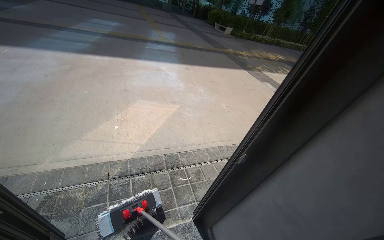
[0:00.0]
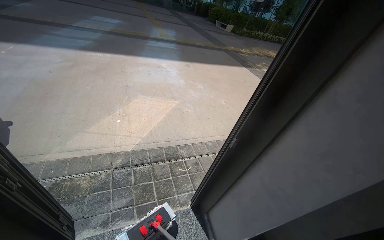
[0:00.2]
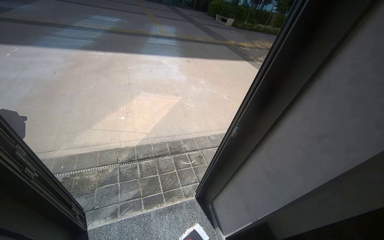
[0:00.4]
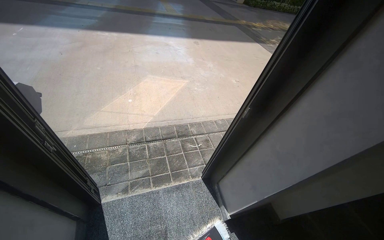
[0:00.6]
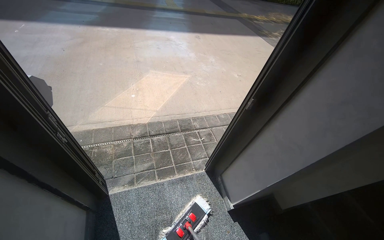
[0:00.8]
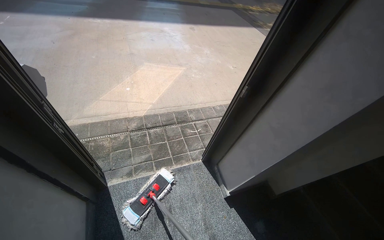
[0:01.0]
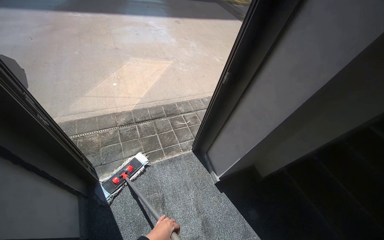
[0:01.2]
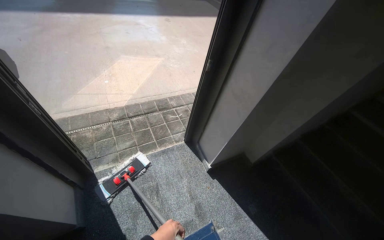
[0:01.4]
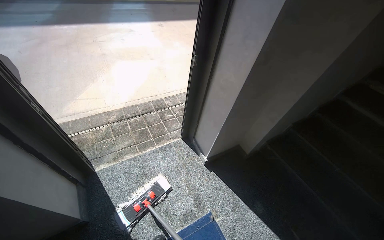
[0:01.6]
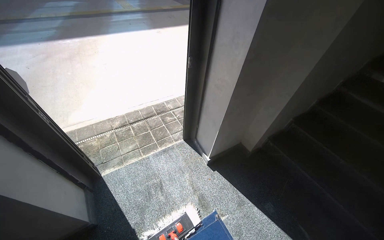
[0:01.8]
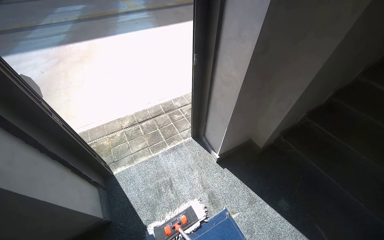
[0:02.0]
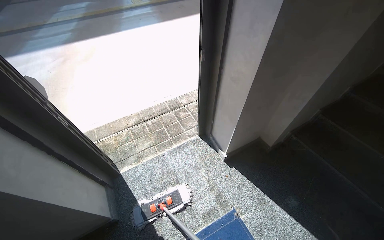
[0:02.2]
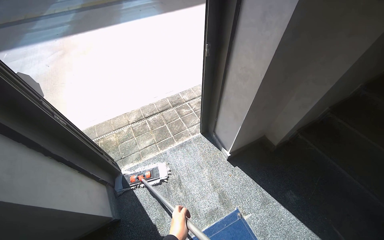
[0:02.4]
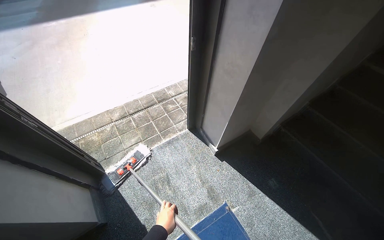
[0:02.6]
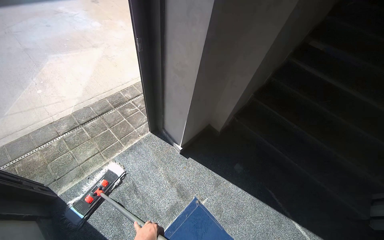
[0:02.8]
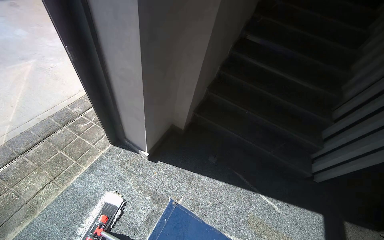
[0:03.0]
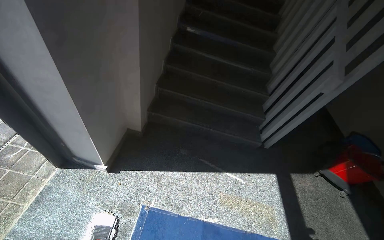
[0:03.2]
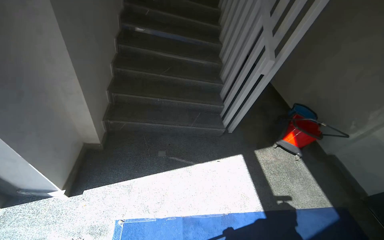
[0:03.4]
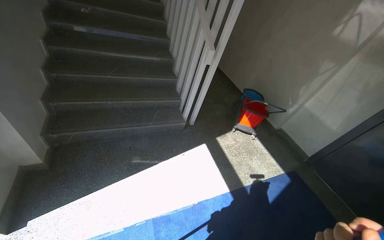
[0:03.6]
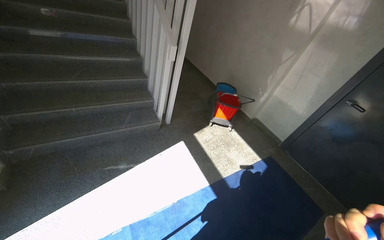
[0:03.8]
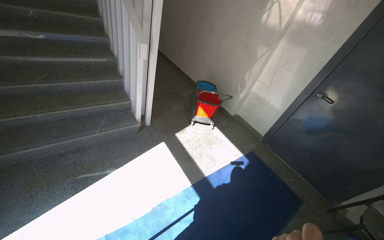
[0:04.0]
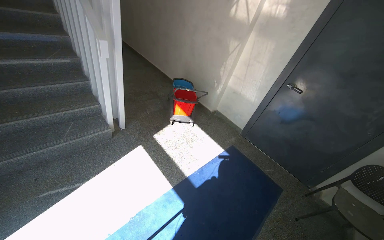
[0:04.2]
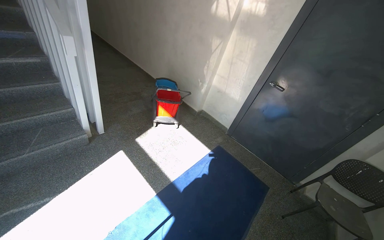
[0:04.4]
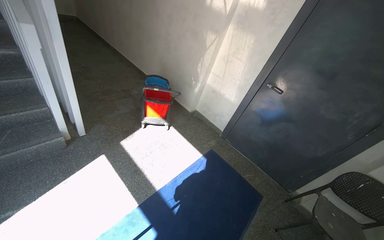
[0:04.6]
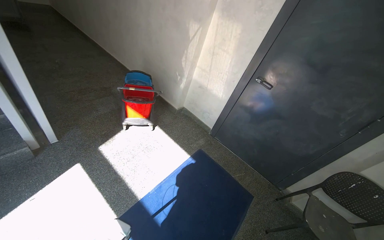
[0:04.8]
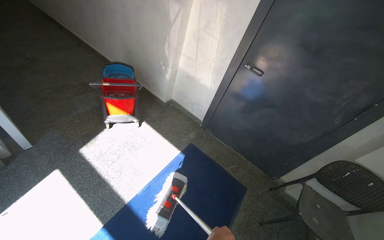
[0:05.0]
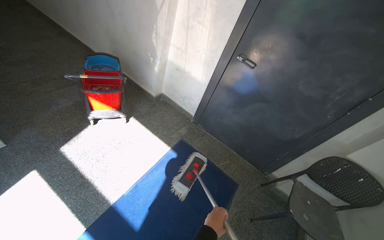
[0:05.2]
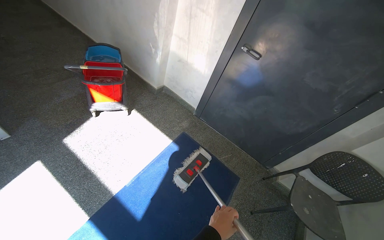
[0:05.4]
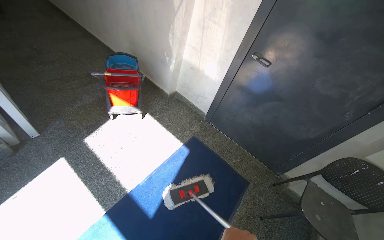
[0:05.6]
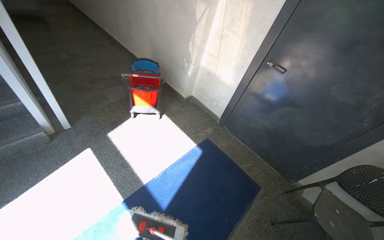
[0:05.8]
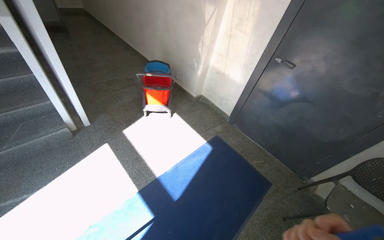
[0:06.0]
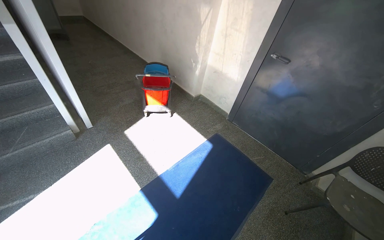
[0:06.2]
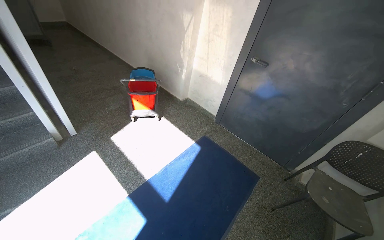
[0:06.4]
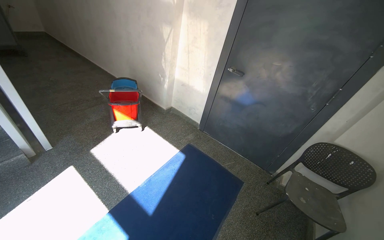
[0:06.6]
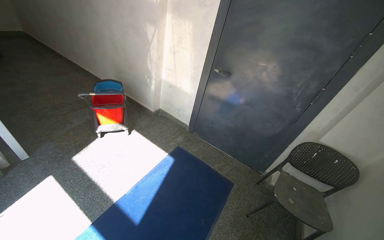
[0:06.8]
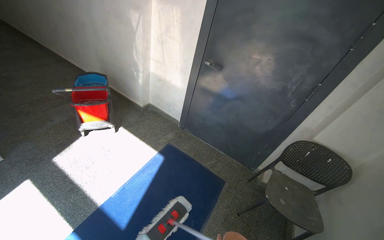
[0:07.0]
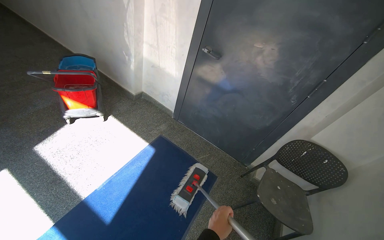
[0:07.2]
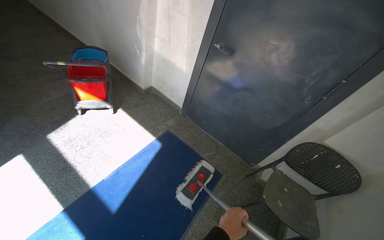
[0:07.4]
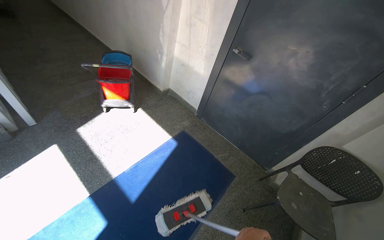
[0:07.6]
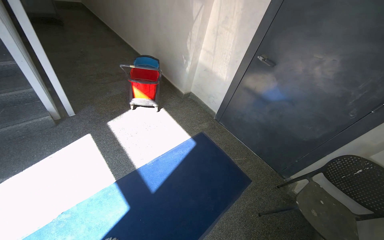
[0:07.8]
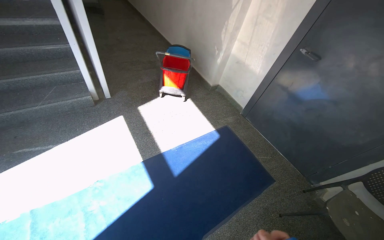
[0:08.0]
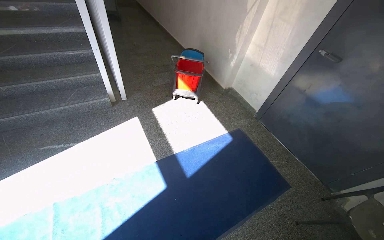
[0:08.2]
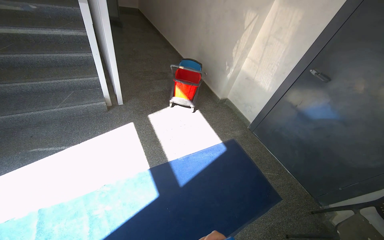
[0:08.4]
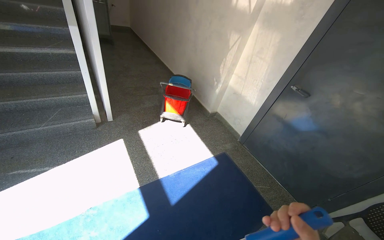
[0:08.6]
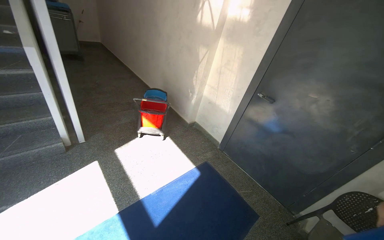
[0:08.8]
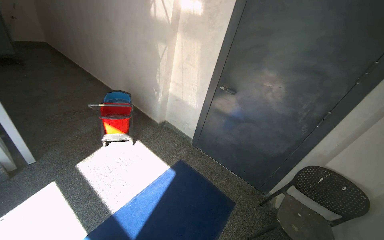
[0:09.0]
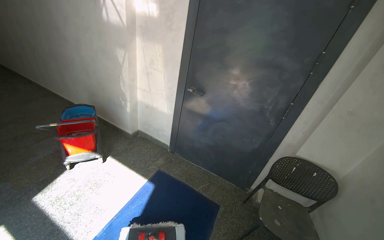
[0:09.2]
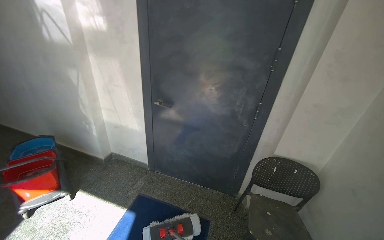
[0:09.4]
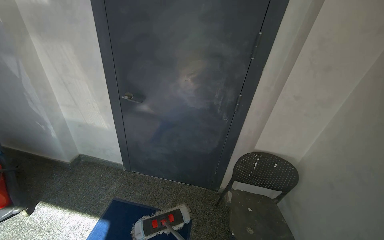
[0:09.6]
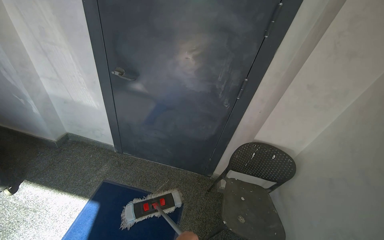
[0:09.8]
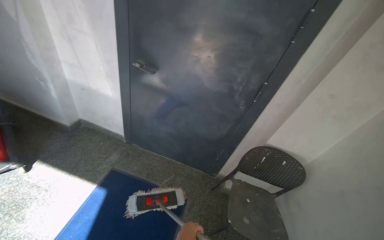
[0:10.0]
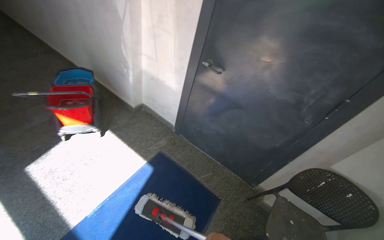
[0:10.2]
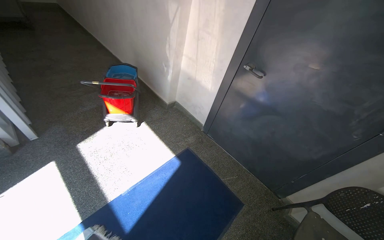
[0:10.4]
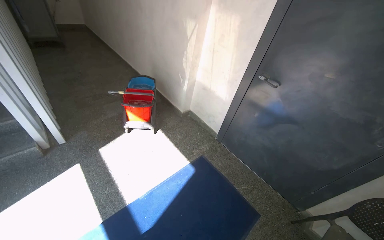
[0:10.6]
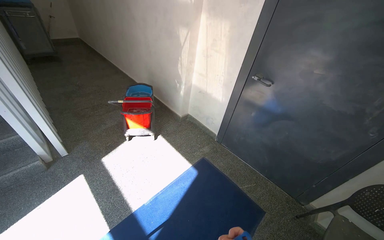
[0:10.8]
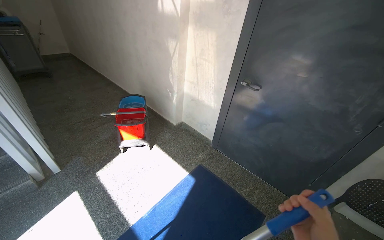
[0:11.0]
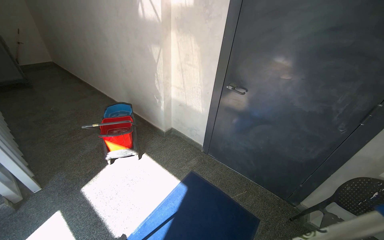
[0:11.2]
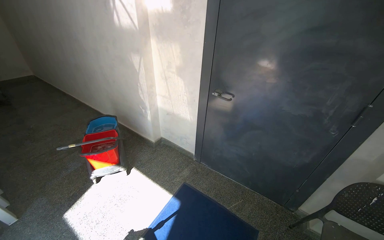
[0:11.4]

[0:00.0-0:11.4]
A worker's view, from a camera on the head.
Job: mopping floor.
The whole recording: Mopping building floor. The worker mops the floor in the building entrance area.
0:00.0 to 0:01.4: The camera is carried about 40 cm. The wearer looks about 10 degrees further downward.
0:02.8 to 0:04.2: The wearer moves about 80 cm. The wearer looks roughly 85 degrees further to the right.
0:04.2 to 0:05.6: The head travels approximately 70 cm.
0:07.2 to 0:08.6: The wearer's head swings some 25 degrees to the left.
0:08.6 to 0:10.0: The head travels roughly 70 cm. The wearer's head swings roughly 45 degrees to the right.
0:10.0 to 0:11.4: The camera sweeps to the left, by roughly 20 degrees.

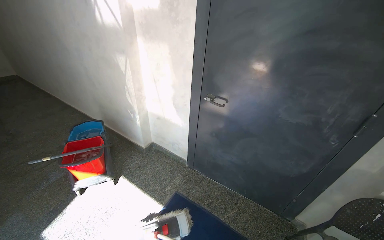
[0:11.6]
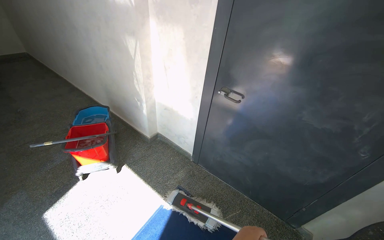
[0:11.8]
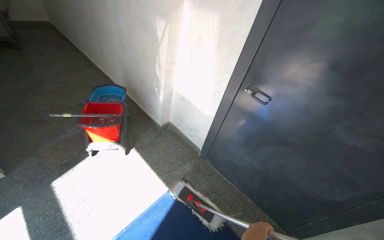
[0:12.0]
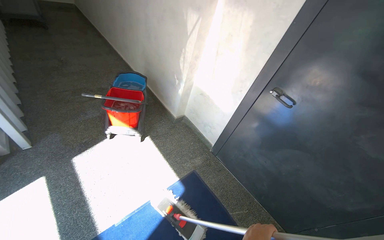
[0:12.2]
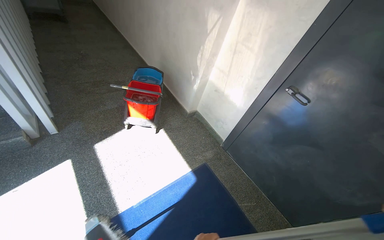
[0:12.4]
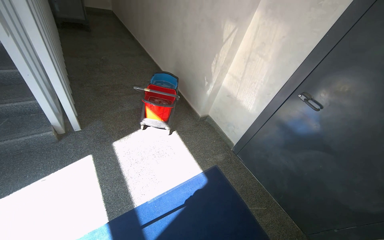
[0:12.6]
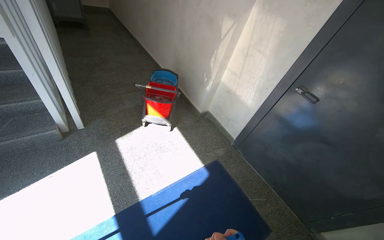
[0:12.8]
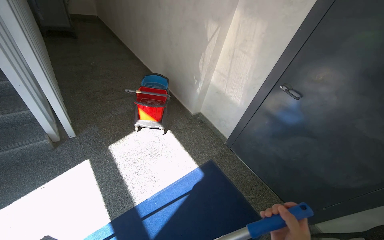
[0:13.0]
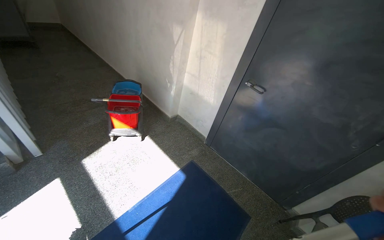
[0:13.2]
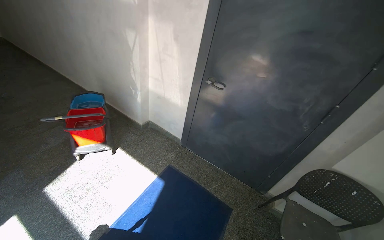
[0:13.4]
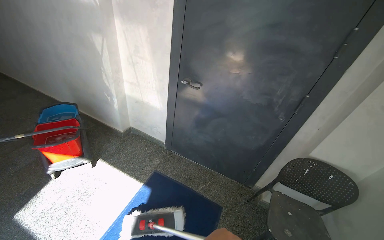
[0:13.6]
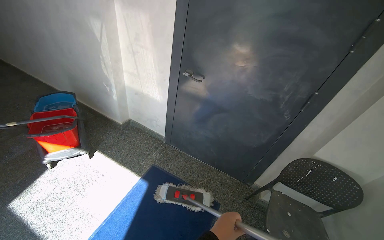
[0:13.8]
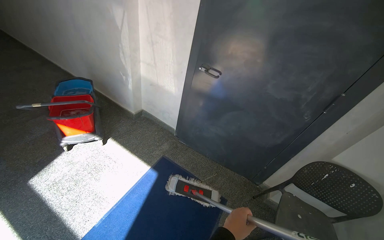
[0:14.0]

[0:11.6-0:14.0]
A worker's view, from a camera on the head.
Job: mopping floor.
The whole recording: Mopping building floor. The worker mops the floor in the building entrance area.
0:11.6 to 0:12.8: The camera is carried to the left, some 40 cm.
0:12.8 to 0:14.0: The head turns to the right by some 25 degrees.

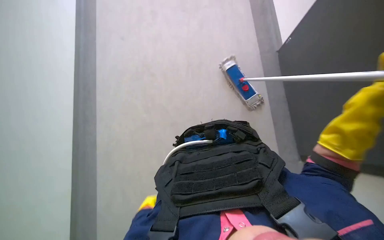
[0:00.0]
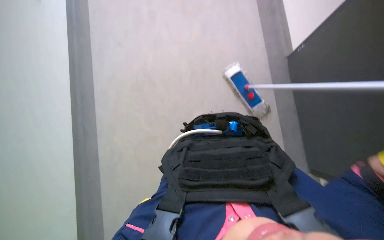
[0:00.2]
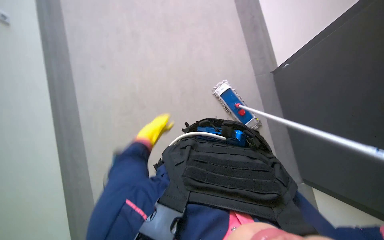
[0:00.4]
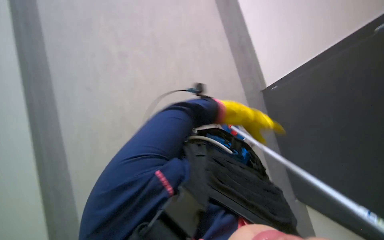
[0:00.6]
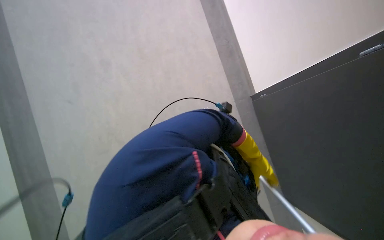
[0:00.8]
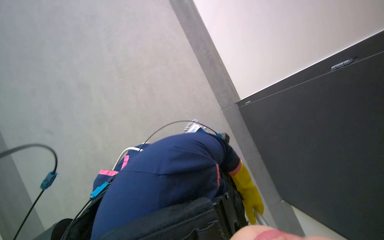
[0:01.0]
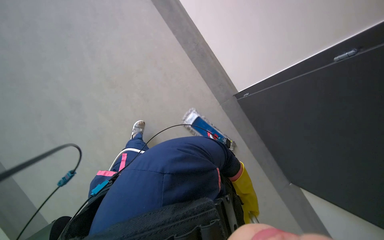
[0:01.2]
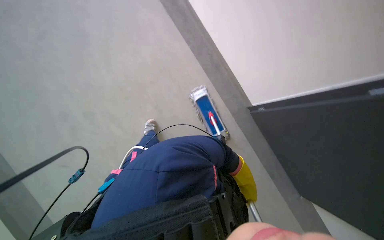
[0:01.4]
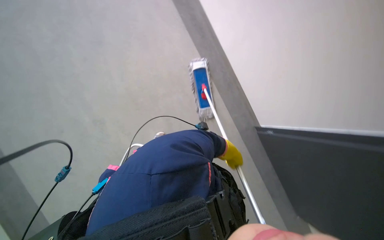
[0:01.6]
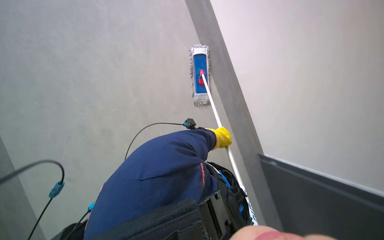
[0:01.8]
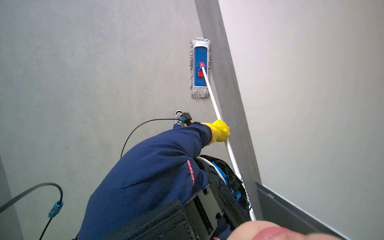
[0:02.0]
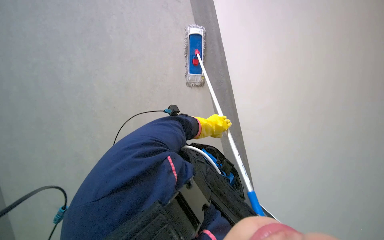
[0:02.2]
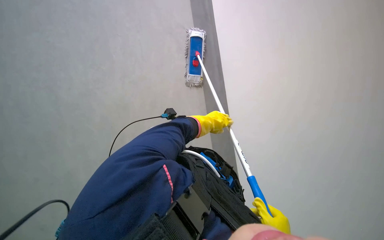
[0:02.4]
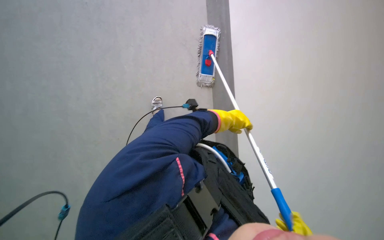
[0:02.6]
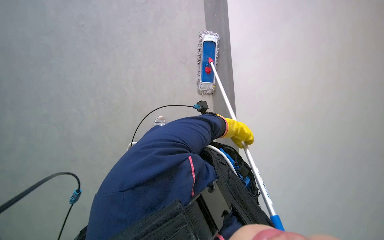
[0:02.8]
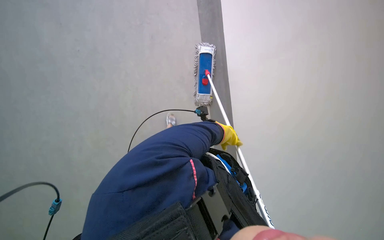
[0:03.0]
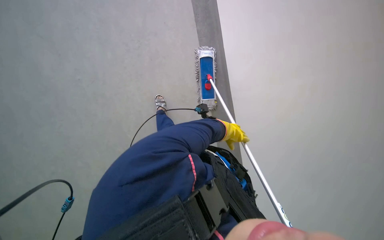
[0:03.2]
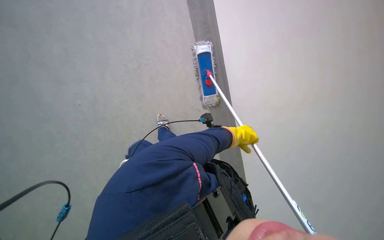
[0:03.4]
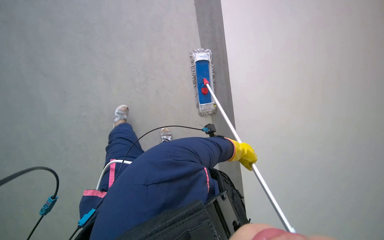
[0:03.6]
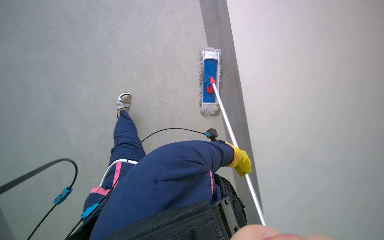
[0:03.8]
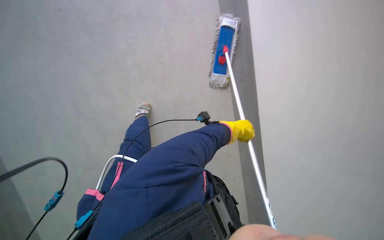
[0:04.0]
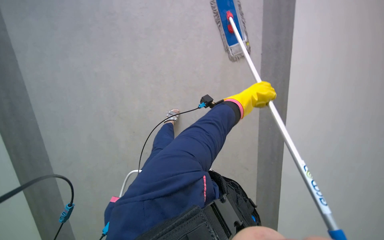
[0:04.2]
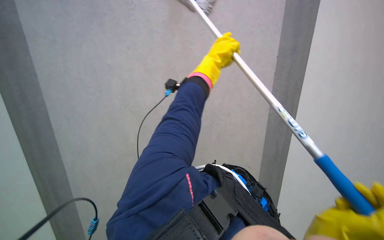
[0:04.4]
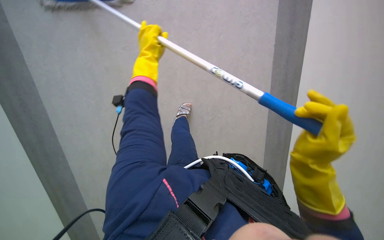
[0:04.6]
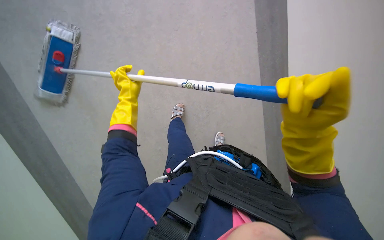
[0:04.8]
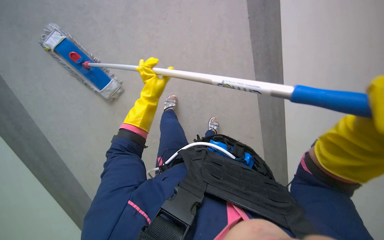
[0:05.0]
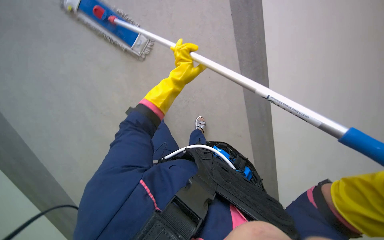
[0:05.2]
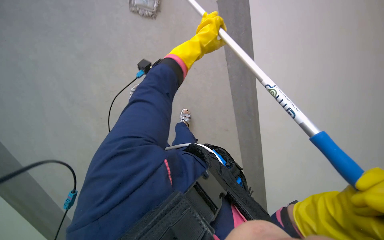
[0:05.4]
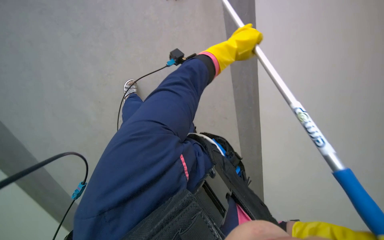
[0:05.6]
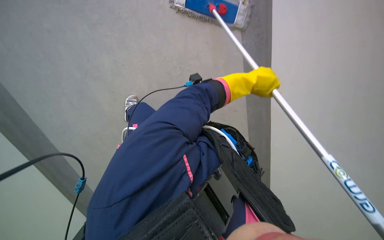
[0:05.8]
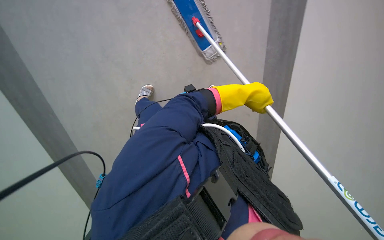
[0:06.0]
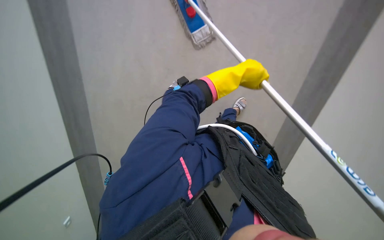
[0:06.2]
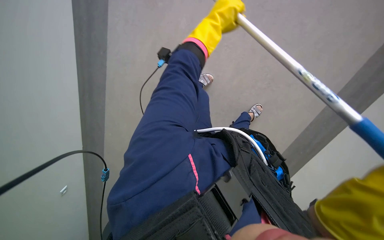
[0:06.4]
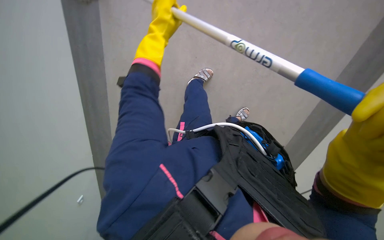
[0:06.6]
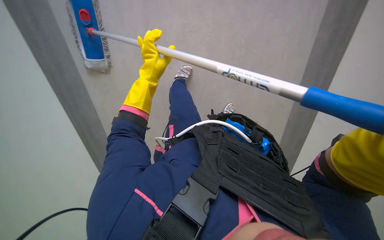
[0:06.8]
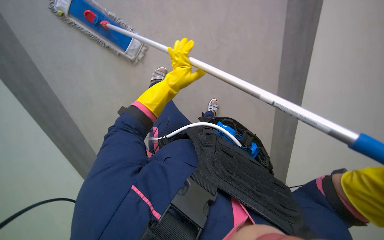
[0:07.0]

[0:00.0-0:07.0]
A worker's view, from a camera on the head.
Job: mopping floor.
The whole recording: Mopping floor. The worker mops the floor with a long-handled mop, periodically wringing it out.
0:00.0 to 0:01.4: The head travels about 40 cm.
0:02.8 to 0:04.2: The camera sweeps to the left, by about 30 degrees. The view tilts roughly 15 degrees upward.
0:04.2 to 0:05.6: The view swings some 15 degrees to the right. The view tips downward by about 15 degrees.
0:05.6 to 0:07.0: The left hand goes about 25 cm to the left, down the picture and farther from the camera.
